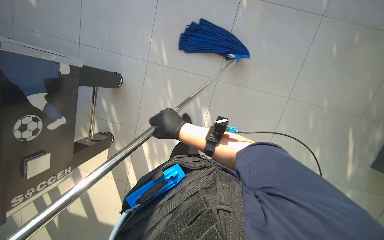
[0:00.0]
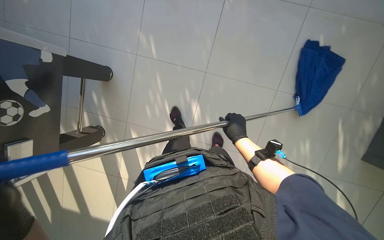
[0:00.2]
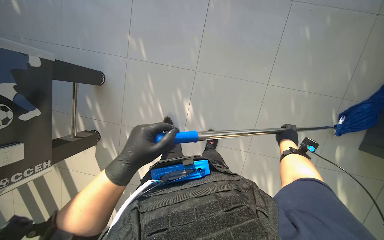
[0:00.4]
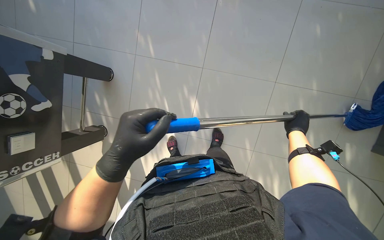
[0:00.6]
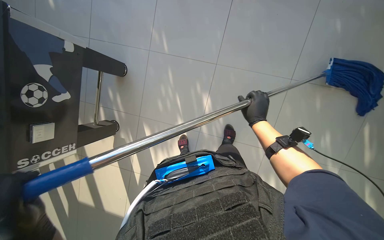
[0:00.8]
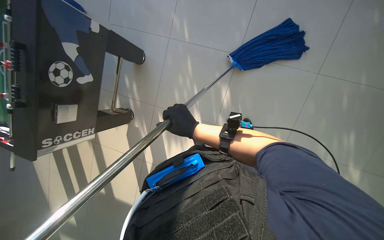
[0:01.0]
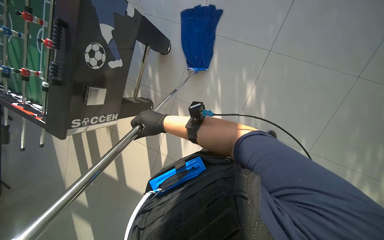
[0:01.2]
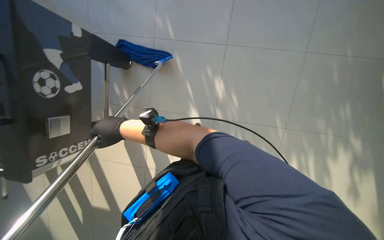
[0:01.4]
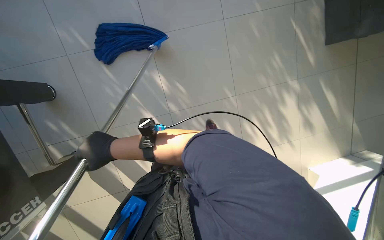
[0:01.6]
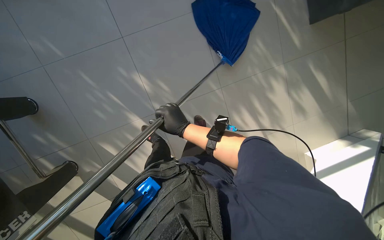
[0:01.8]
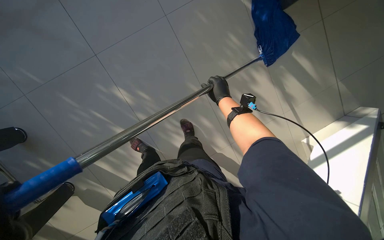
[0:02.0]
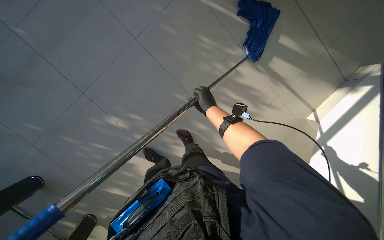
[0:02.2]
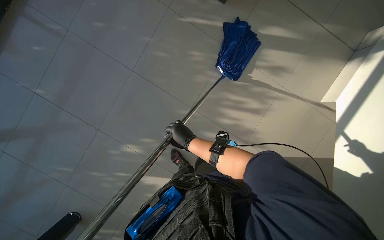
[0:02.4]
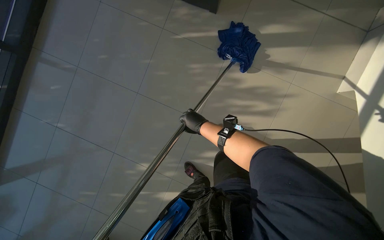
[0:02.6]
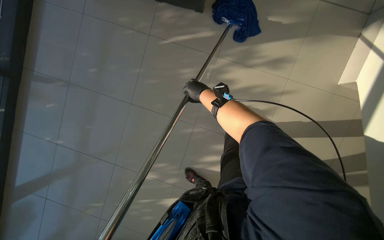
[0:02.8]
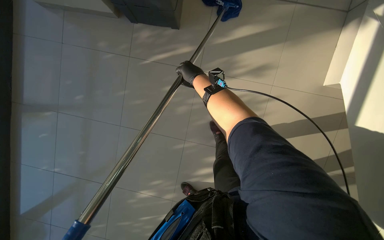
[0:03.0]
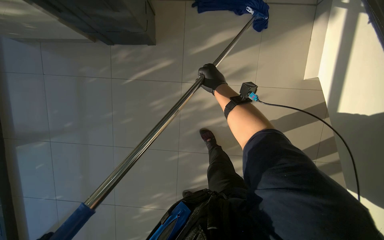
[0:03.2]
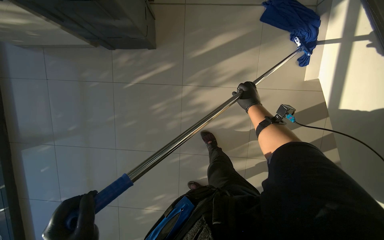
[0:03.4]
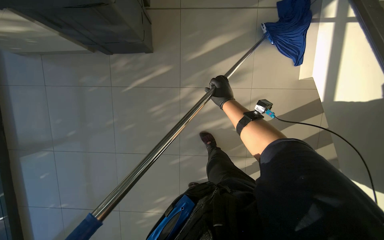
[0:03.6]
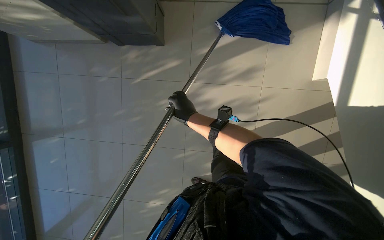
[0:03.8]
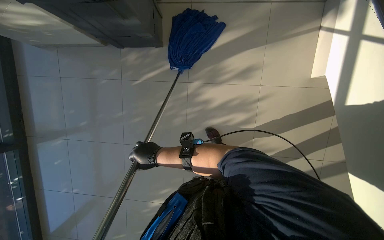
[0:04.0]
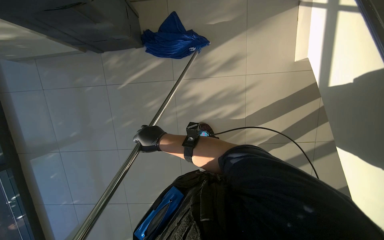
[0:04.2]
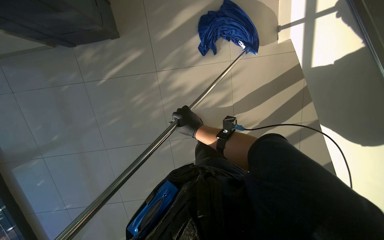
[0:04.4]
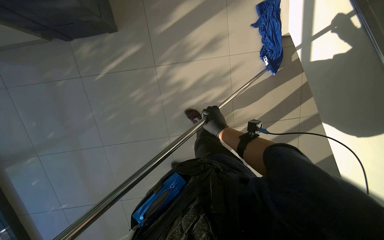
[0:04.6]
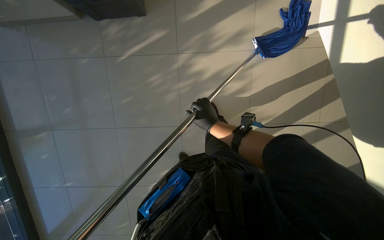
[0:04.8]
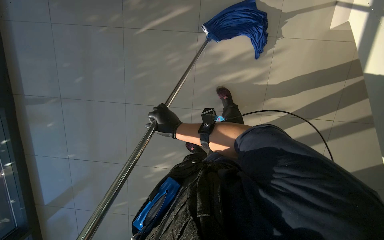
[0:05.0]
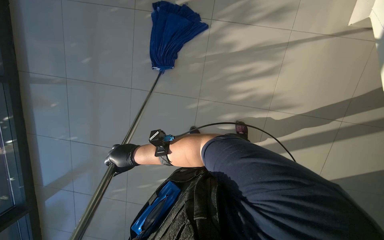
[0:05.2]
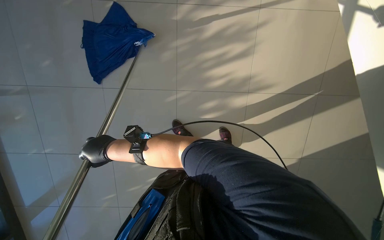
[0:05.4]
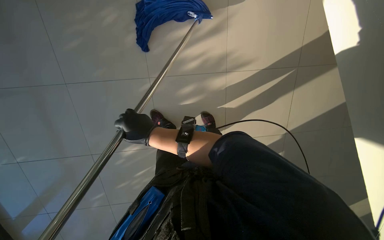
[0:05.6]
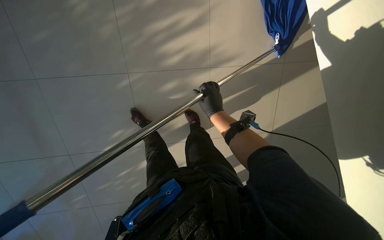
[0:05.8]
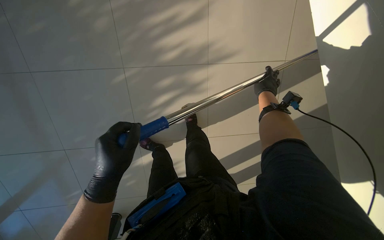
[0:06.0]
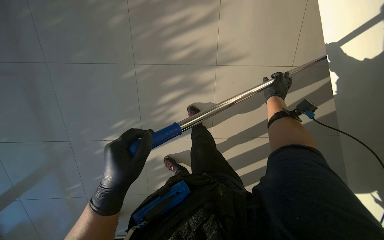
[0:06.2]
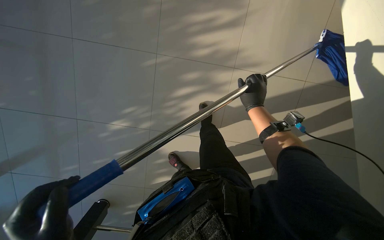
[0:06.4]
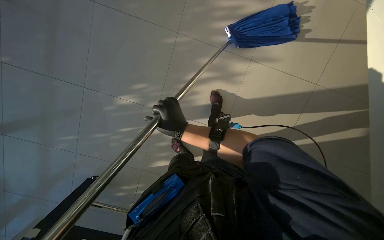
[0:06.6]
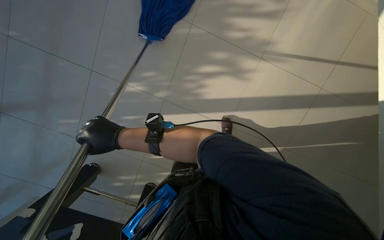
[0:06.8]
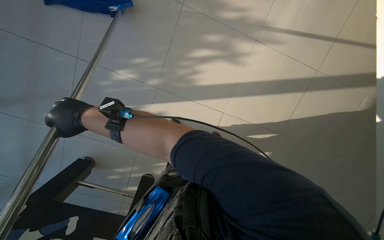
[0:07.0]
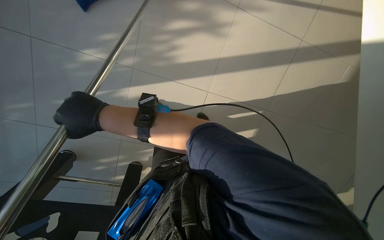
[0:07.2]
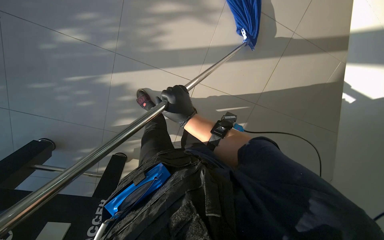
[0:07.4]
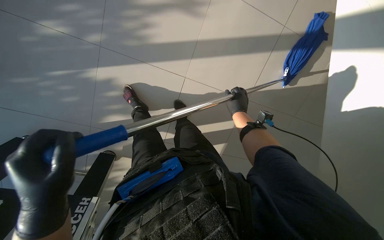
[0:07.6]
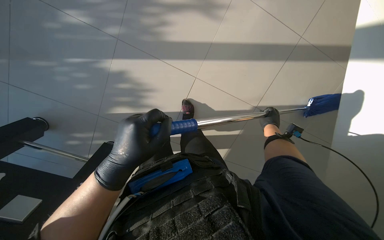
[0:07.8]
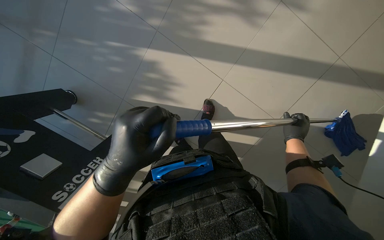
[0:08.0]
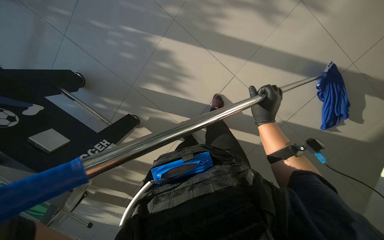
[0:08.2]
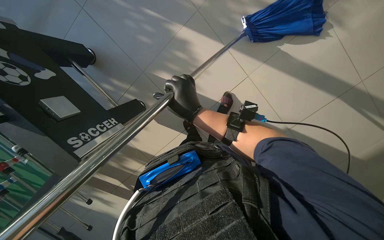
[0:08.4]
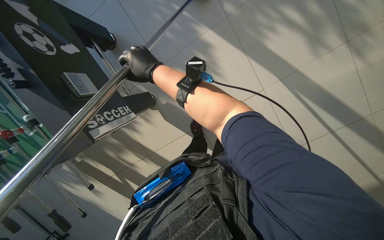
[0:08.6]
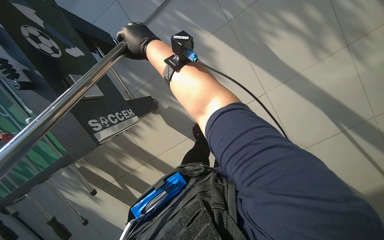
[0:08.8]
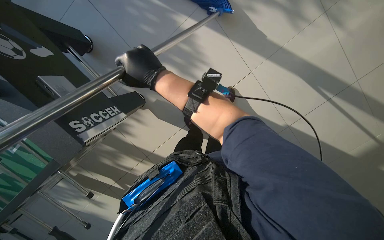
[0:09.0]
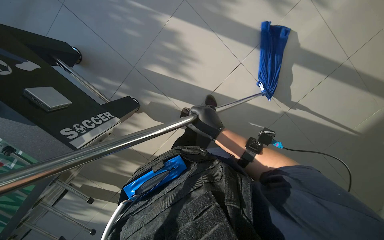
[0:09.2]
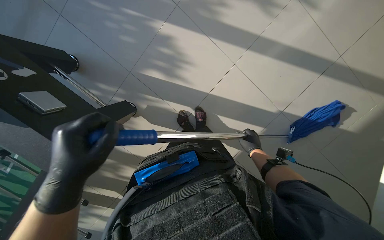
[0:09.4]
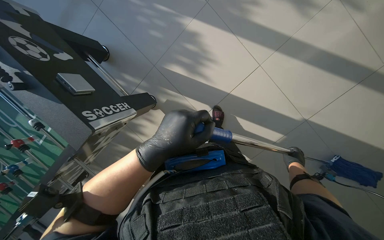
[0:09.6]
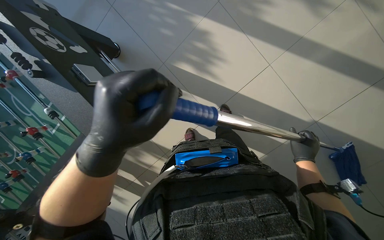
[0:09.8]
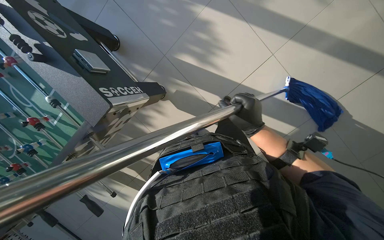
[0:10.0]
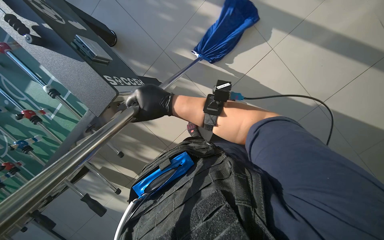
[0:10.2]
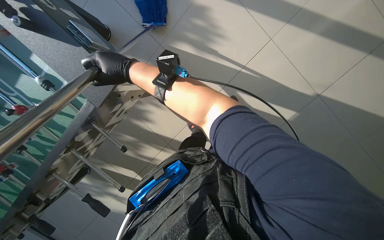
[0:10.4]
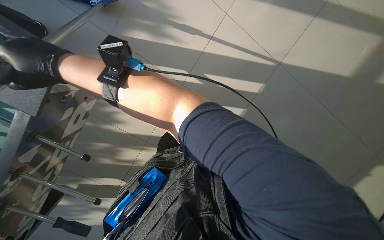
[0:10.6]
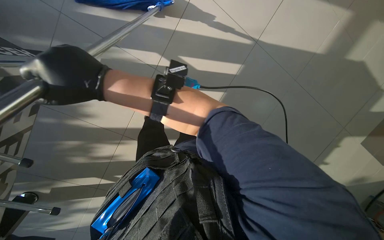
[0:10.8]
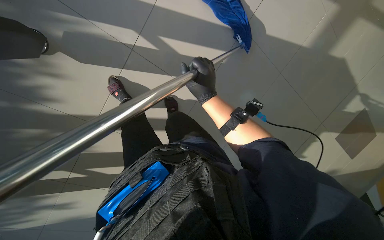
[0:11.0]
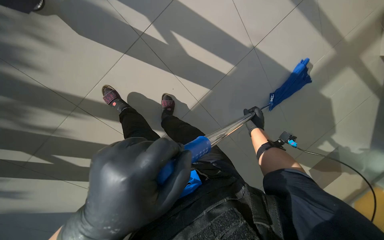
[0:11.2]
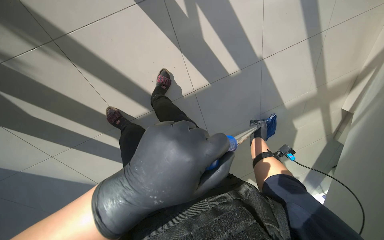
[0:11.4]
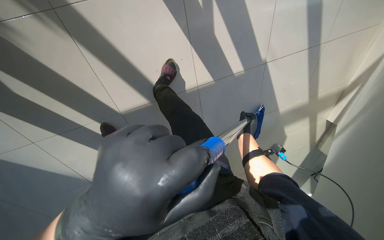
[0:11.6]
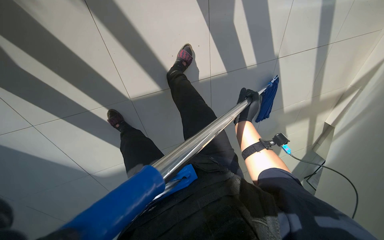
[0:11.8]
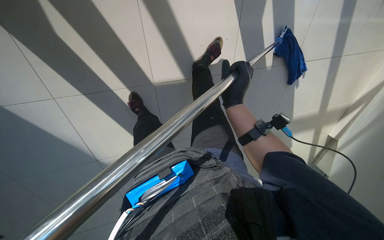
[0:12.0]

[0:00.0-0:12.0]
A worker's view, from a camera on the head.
Job: mopping floor.
The whole recording: Mopping floor. The worker mops the floor with a blue mop, periodically wringing it out.
0:00.0 to 0:01.6: The right hand goes approximately 20 cm down the picture, and reaches some 60 cm to the right, then returns.
0:01.6 to 0:03.0: The view tips upward by some 10 degrees. The right hand swings left and right, some 40 cm each way, with 2 reversals.
0:03.0 to 0:04.4: The right hand goes left and right, roughly 35 cm each way, reversing 2 times.
0:04.4 to 0:06.0: The right hand swings left and right, some 50 cm each way, with 2 reversals.
0:09.0 to 0:10.4: The right hand goes to the right and returns, approximately 50 cm each way.
0:10.4 to 0:12.0: The camera is aimed some 30 degrees further to the right. The view tilts about 20 degrees downward. The scene turns roughly 40 degrees clockwise in the picture.

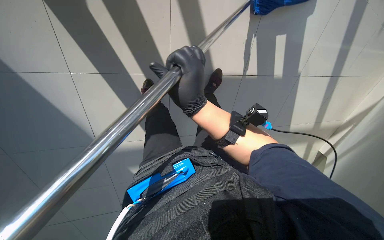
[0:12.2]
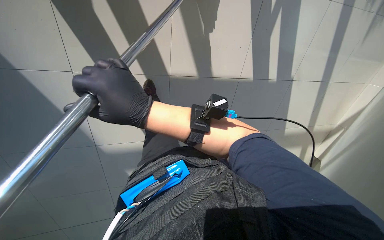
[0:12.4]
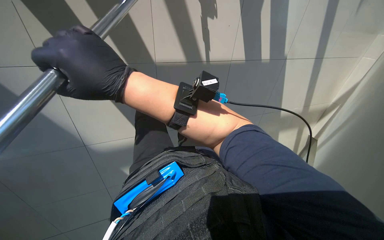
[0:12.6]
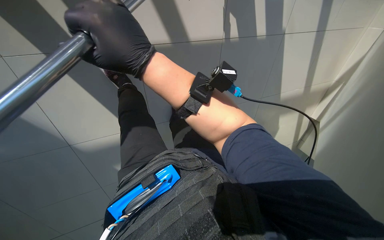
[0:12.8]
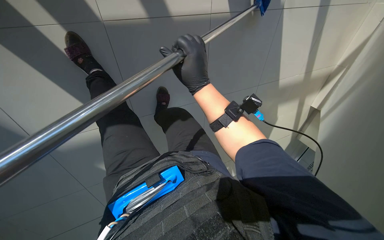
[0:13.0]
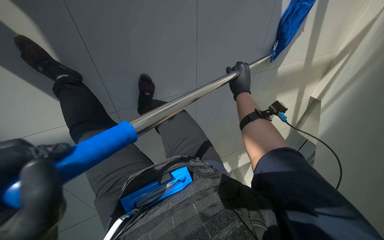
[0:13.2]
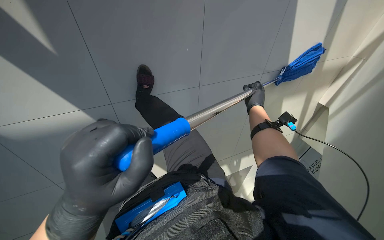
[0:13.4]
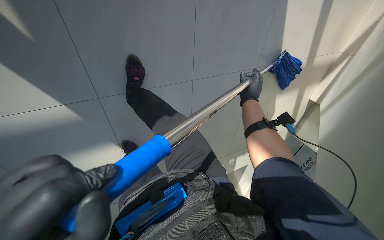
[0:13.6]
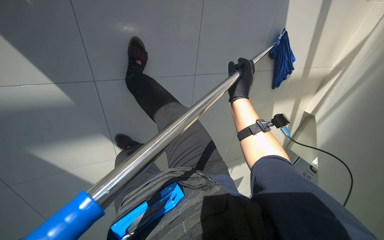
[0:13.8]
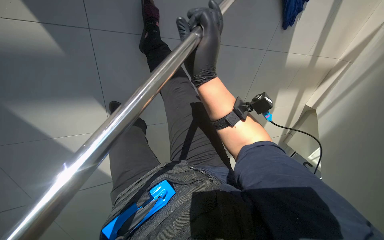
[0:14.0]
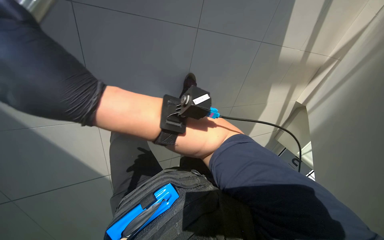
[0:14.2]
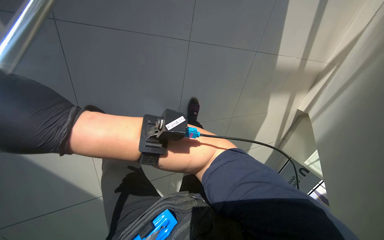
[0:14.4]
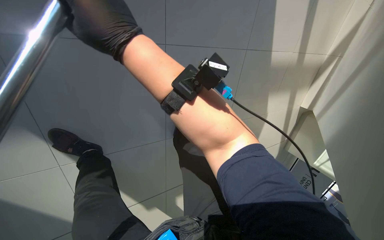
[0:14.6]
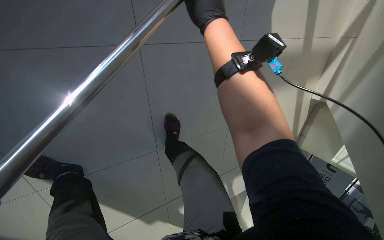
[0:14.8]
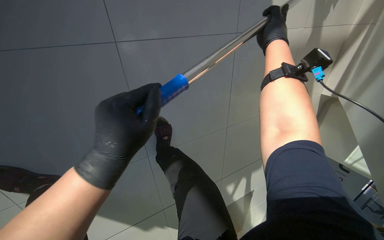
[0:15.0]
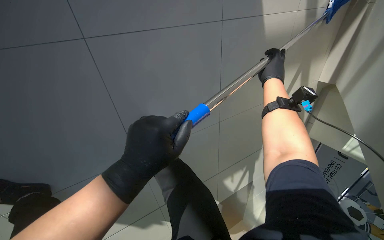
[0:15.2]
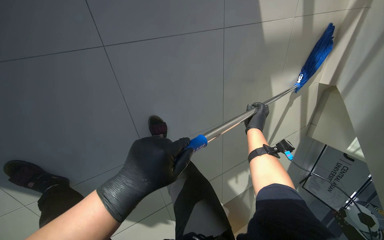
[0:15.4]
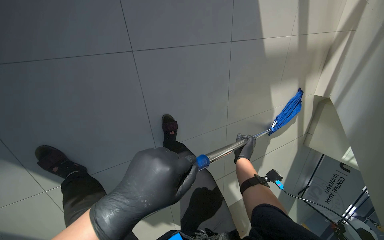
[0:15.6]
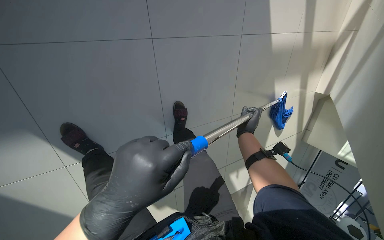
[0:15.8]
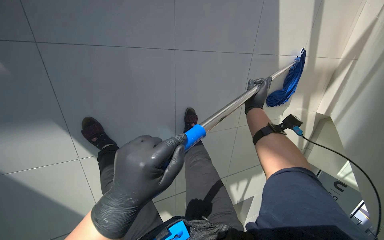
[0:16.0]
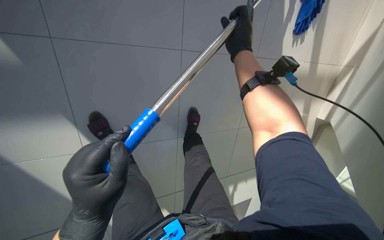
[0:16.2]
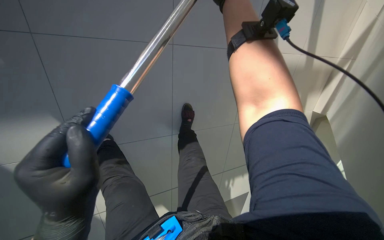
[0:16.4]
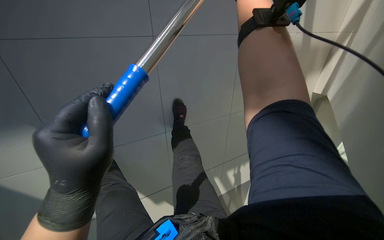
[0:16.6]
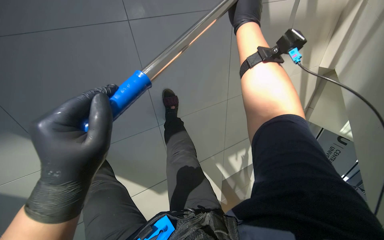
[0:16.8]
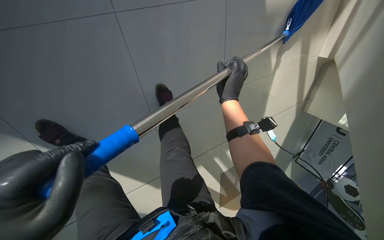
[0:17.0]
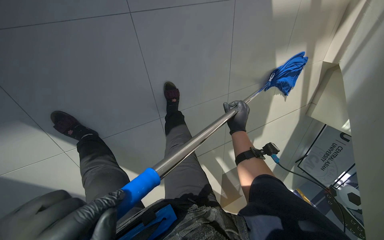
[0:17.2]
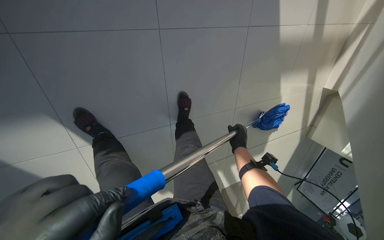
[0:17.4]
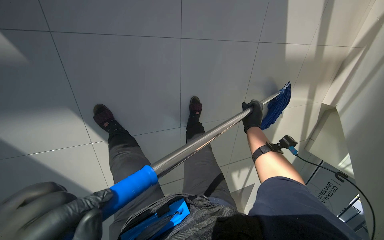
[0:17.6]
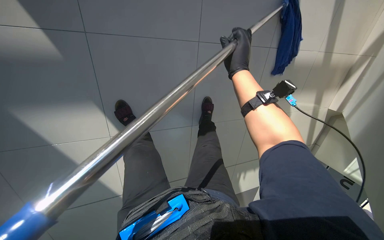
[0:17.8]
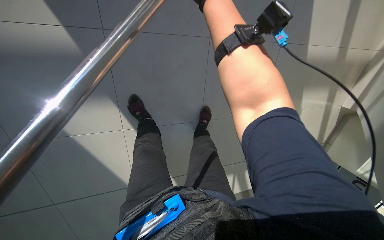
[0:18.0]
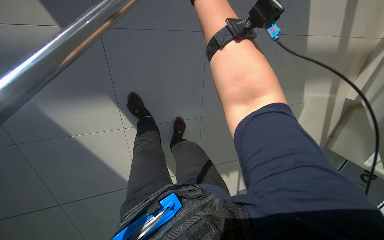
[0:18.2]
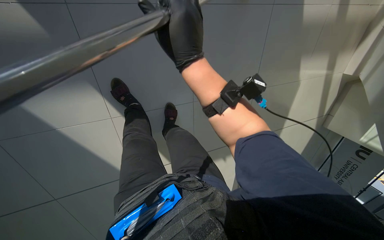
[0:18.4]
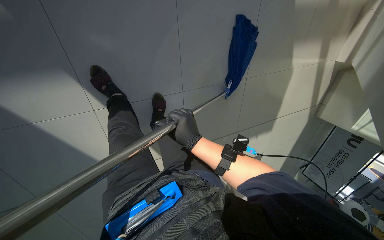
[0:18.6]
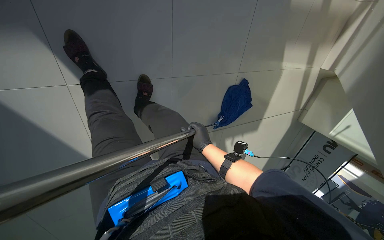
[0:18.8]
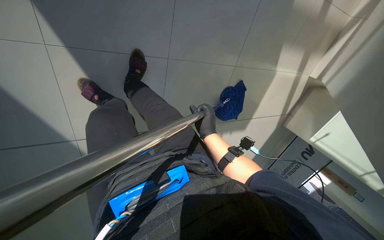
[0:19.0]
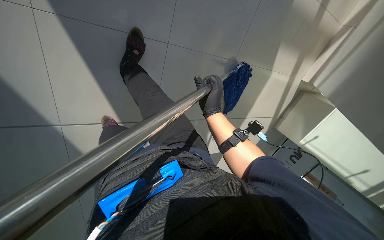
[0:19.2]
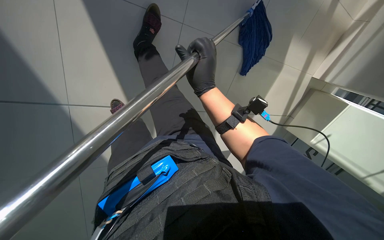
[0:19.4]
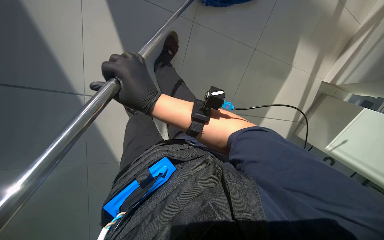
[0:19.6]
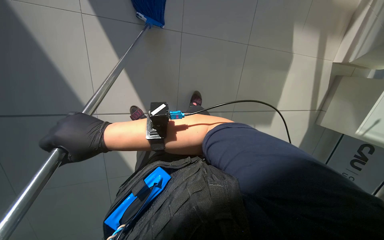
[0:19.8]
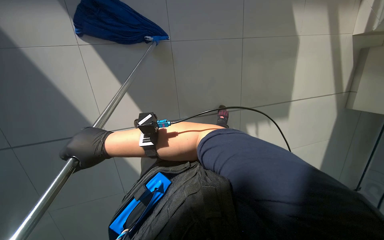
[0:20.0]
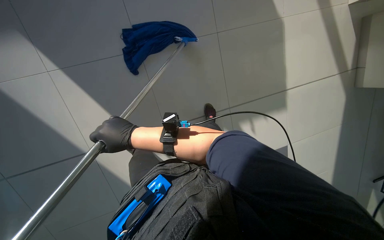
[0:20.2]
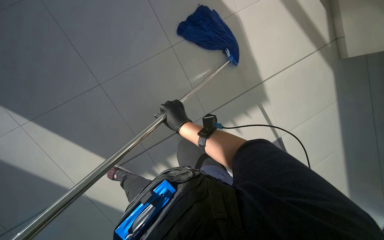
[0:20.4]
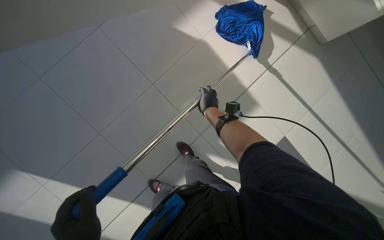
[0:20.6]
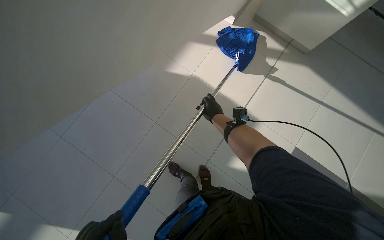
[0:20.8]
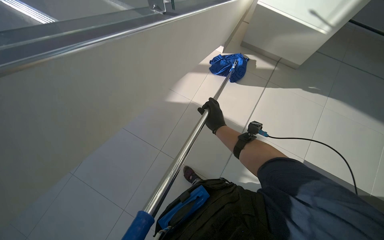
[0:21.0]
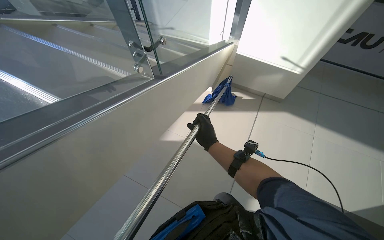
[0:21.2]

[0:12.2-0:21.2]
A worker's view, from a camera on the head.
Job: mopping floor.
The whole recording: Mopping floor. The worker mops the floor with a blue mop, periodically wringing it out.
0:12.2 to 0:13.8: The right hand is displaced farther from the camera and to the right by about 40 cm.
0:13.8 to 0:15.2: The wearer moves approximately 40 cm.
0:15.2 to 0:16.6: The right hand goes about 50 cm nearer to the camera and to the left, and travels down the picture and back again, approximately 30 cm each way. The left hand goes about 20 cm nearer to the camera.
0:16.6 to 0:18.2: The right hand moves to the left, approximately 35 cm, and reaches roughly 40 cm down the picture, then returns.
0:18.2 to 0:19.8: The camera is carried about 40 cm.
